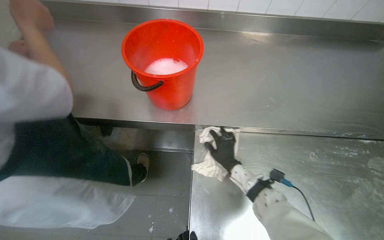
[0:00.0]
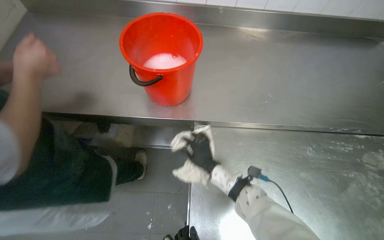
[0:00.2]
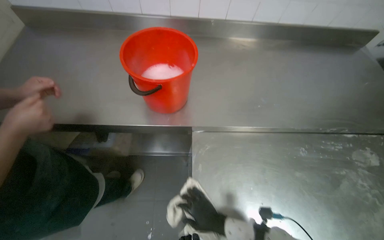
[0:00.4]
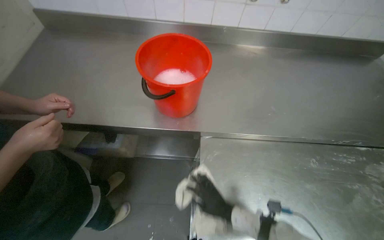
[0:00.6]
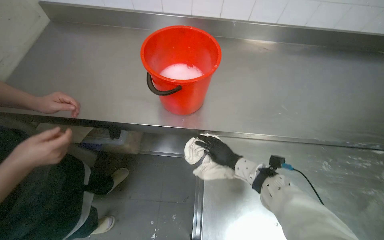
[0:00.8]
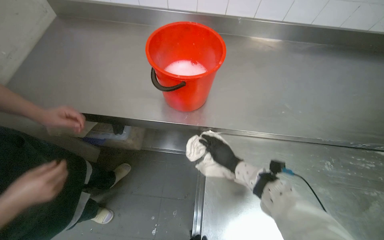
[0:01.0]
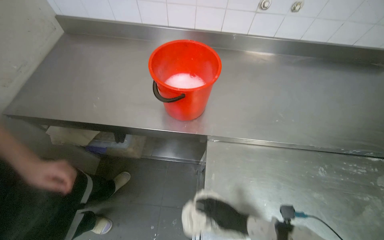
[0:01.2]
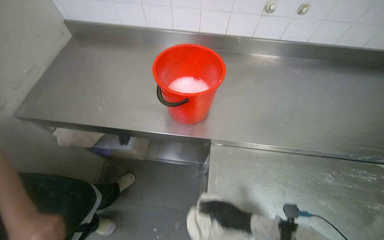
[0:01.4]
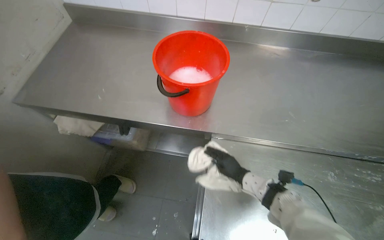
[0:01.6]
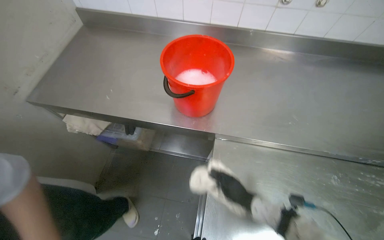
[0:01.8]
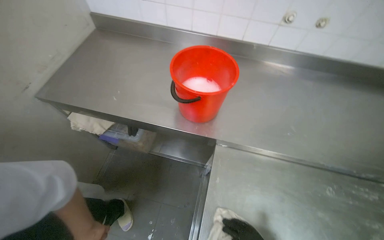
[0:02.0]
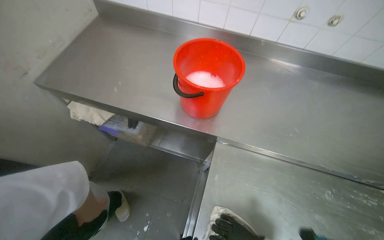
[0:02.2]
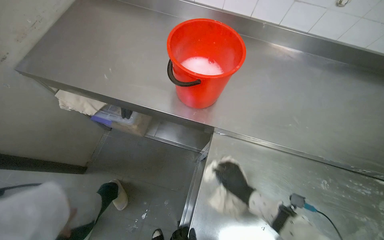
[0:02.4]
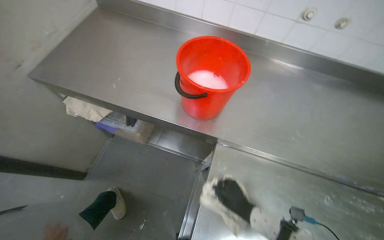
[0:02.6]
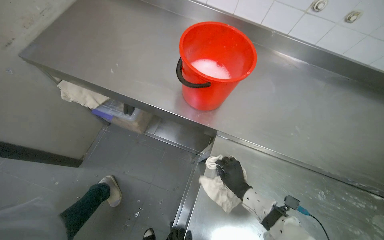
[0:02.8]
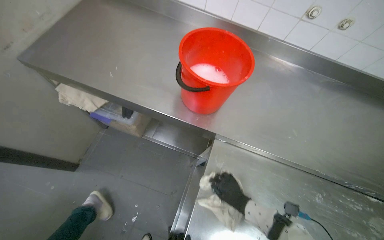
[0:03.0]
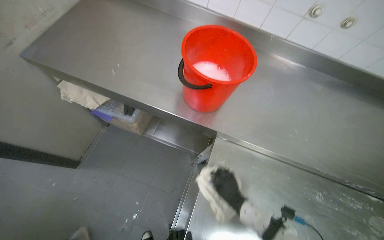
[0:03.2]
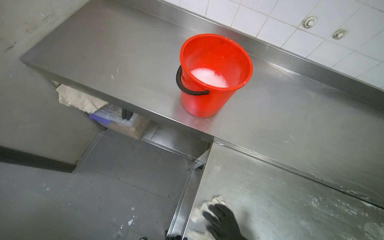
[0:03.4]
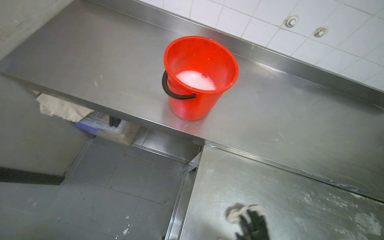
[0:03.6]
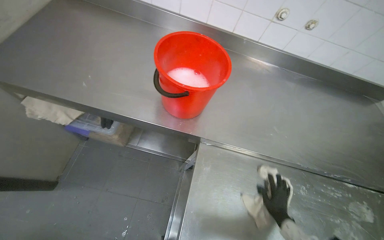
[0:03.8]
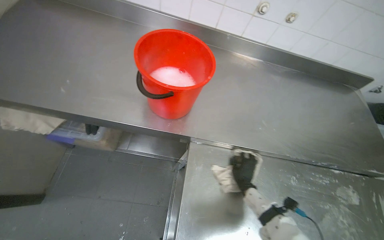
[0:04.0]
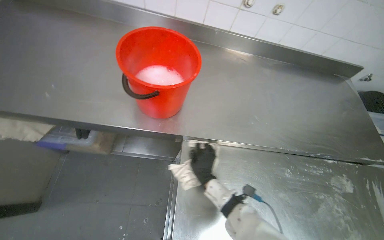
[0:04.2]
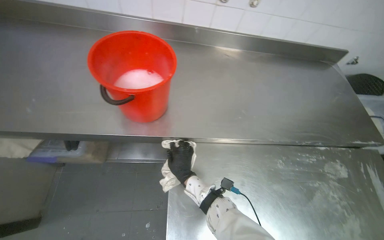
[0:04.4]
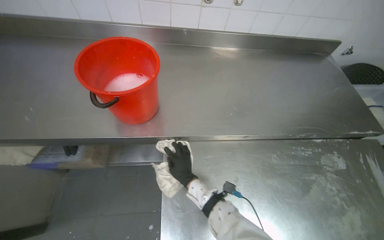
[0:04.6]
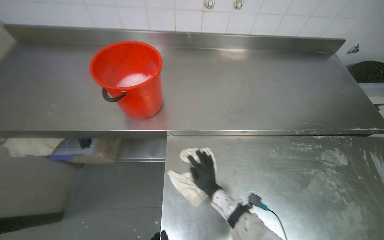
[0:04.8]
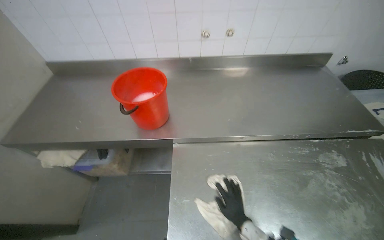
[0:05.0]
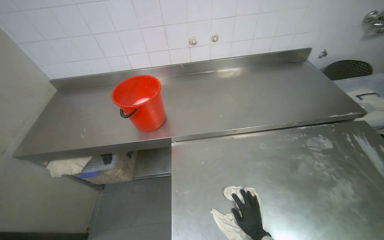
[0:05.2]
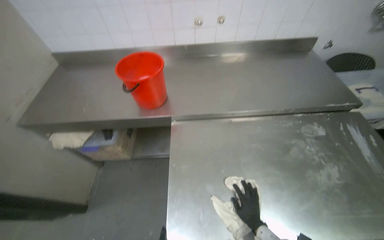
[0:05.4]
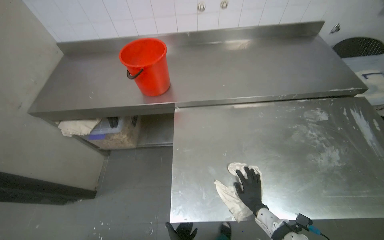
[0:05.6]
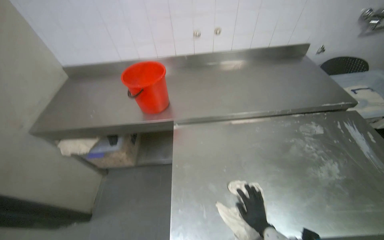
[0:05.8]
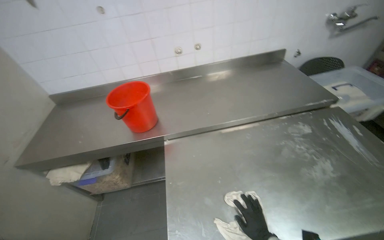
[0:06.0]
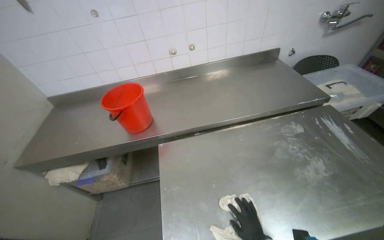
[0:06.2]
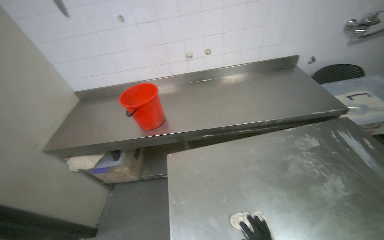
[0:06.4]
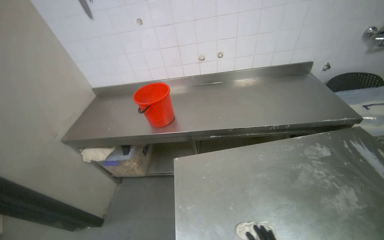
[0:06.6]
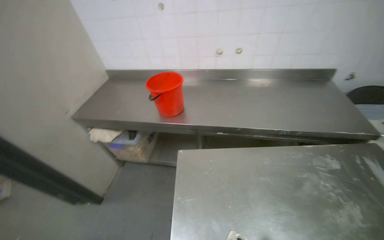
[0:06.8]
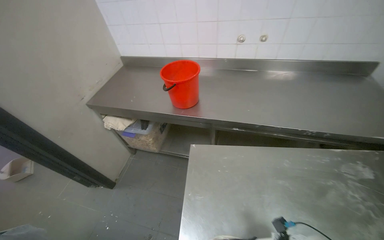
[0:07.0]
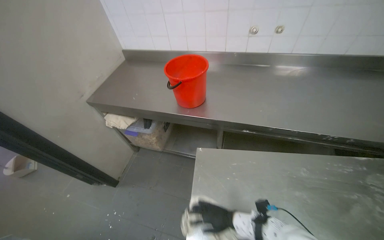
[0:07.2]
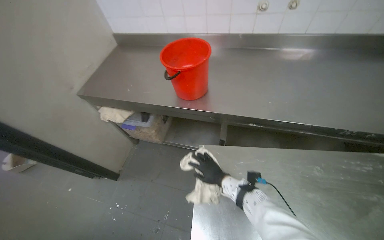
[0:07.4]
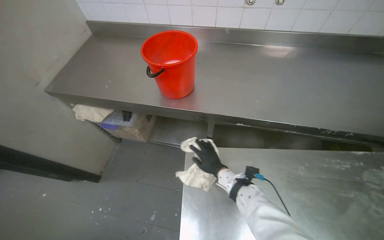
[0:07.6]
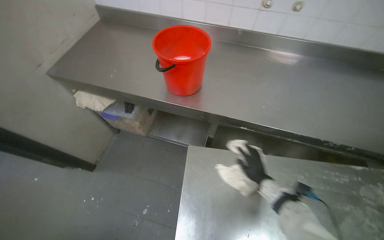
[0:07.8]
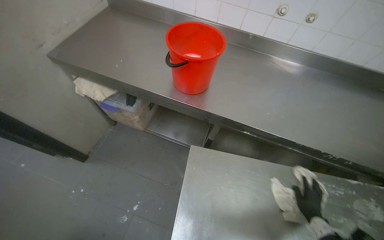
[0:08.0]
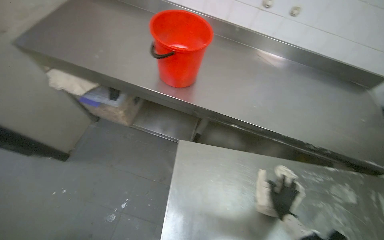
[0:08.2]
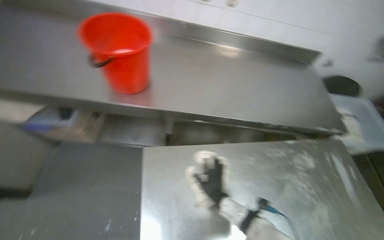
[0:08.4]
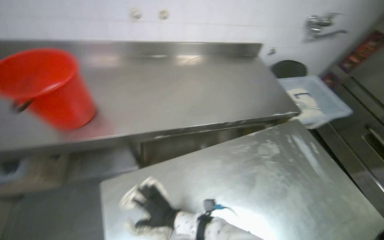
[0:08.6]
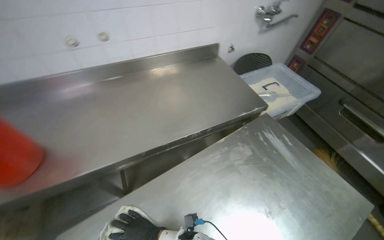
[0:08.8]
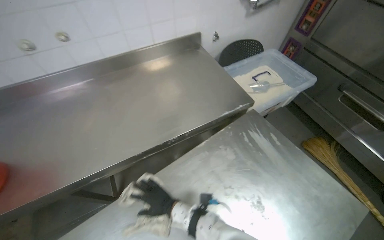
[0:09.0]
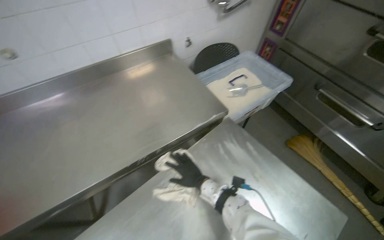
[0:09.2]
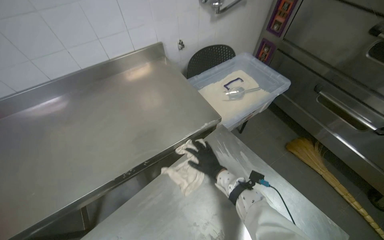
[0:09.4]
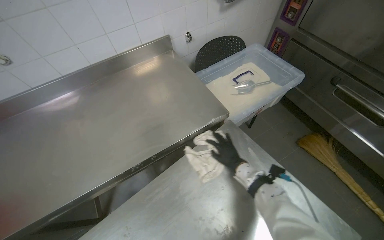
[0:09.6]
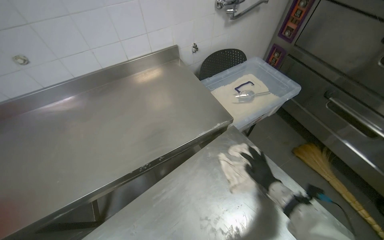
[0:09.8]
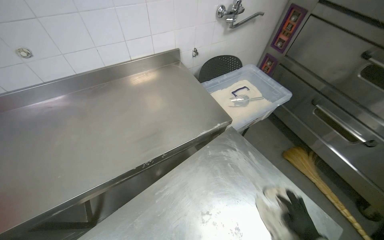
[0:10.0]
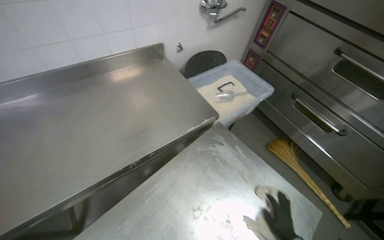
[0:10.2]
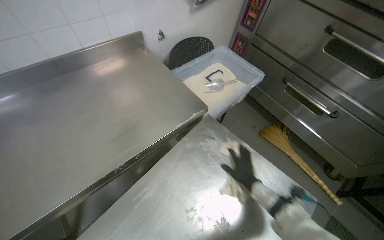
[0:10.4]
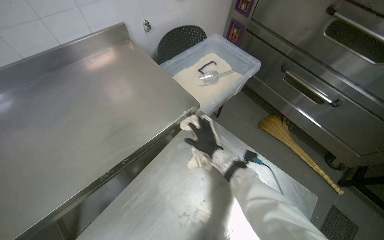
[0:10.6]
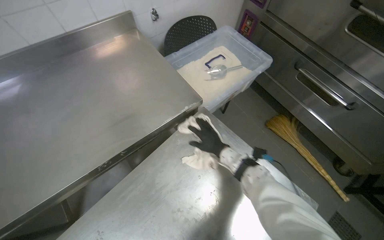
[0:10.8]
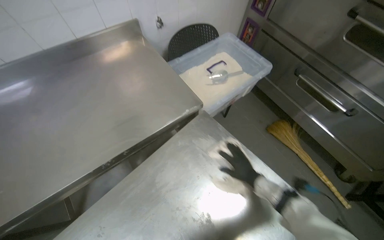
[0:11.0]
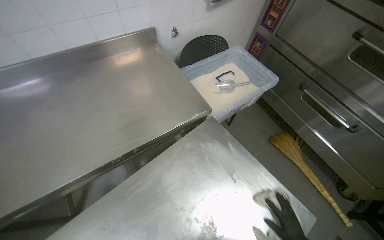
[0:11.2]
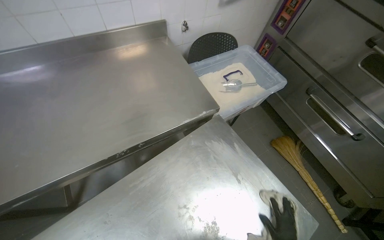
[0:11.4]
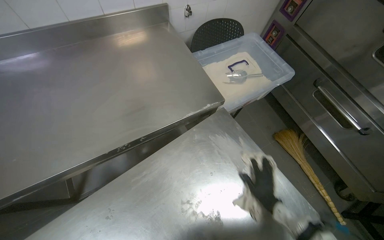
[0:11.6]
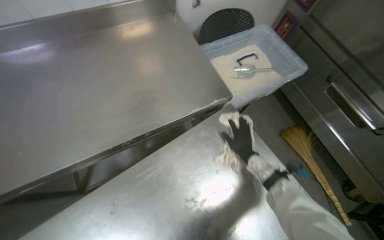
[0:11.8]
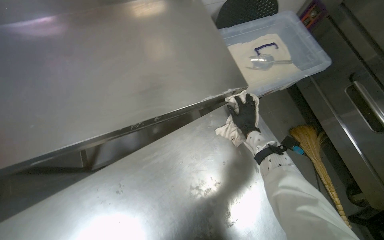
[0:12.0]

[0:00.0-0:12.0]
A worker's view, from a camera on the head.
Job: wiping surfaces.
The whole recording: Wiping kitchen countertop. The worker wipes a stainless steel kitchen countertop with a cloth.
0:00.0 to 0:01.6: The right hand swings up and down the picture, about 20 cm each way, with 3 reversals.
0:04.4 to 0:06.0: The camera travels about 40 cm. The view tilts approximately 15 degrees upward.
0:06.0 to 0:07.6: The wearer's head swings approximately 20 degrees to the left. The view tilts roughly 15 degrees downward.
0:07.6 to 0:09.0: The camera is carried approximately 50 cm. The wearer looks approximately 40 degrees further to the right.
0:09.0 to 0:10.4: The right hand heads to the right, covering roughly 40 cm.

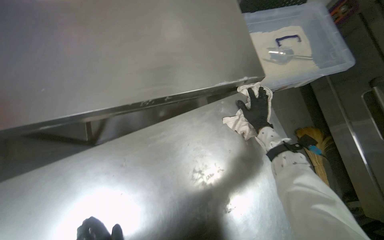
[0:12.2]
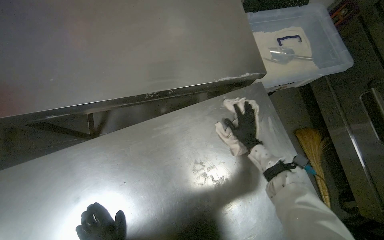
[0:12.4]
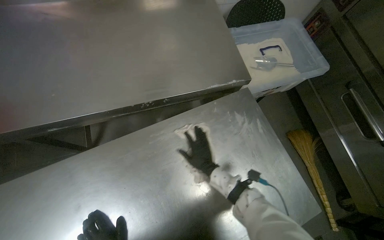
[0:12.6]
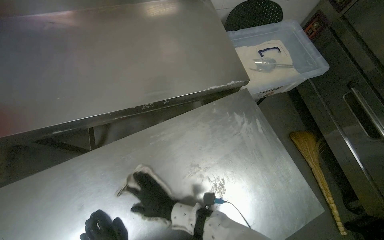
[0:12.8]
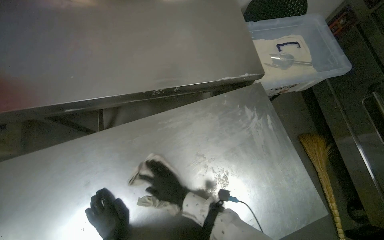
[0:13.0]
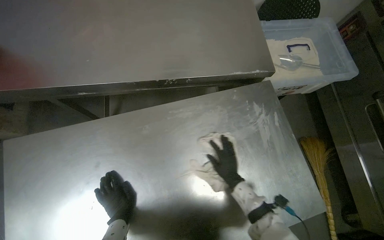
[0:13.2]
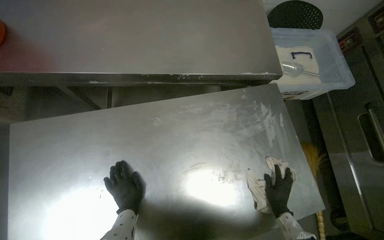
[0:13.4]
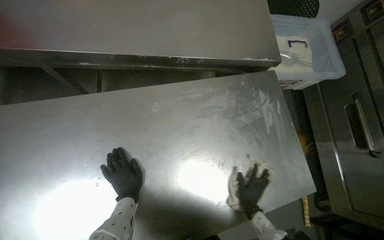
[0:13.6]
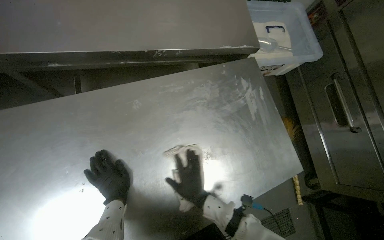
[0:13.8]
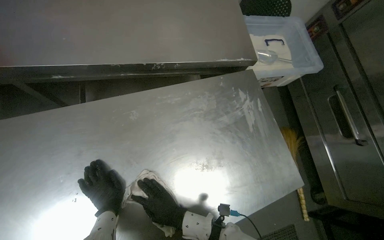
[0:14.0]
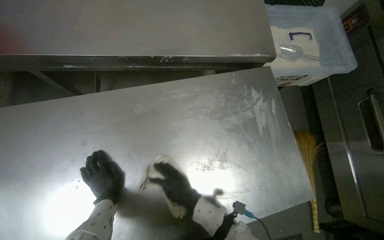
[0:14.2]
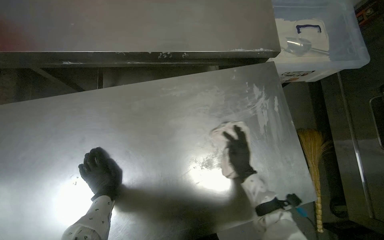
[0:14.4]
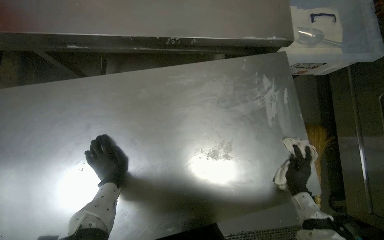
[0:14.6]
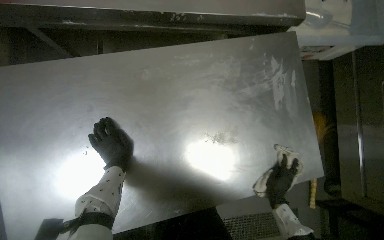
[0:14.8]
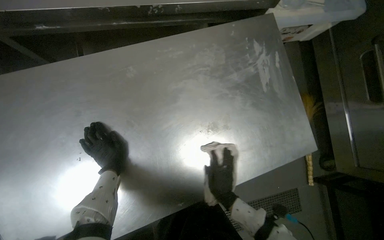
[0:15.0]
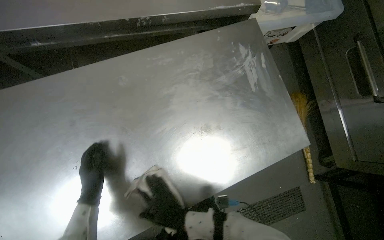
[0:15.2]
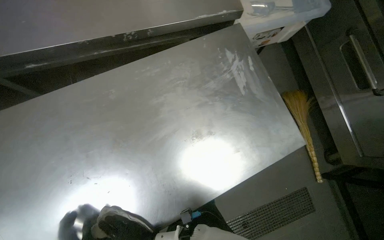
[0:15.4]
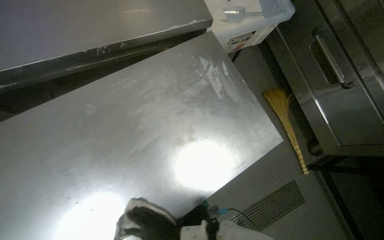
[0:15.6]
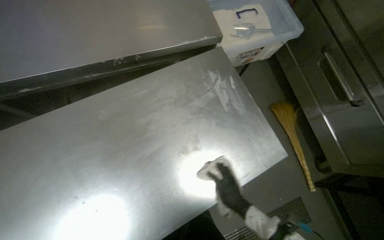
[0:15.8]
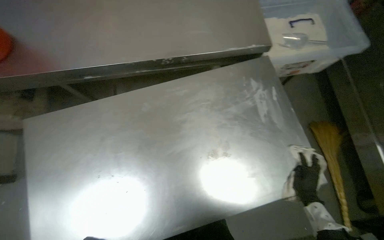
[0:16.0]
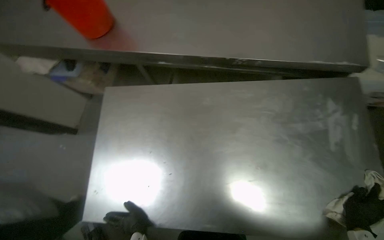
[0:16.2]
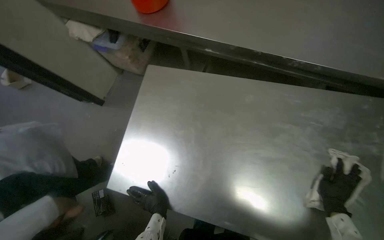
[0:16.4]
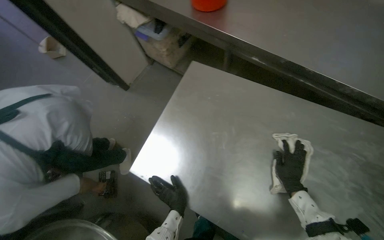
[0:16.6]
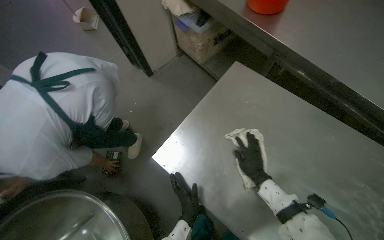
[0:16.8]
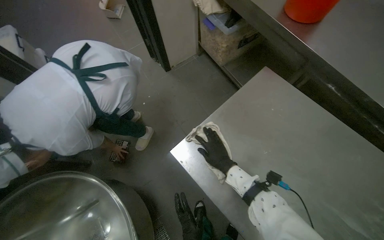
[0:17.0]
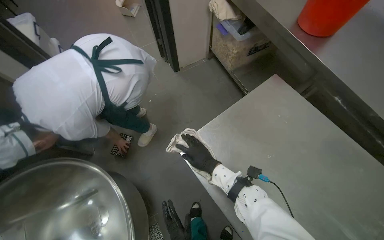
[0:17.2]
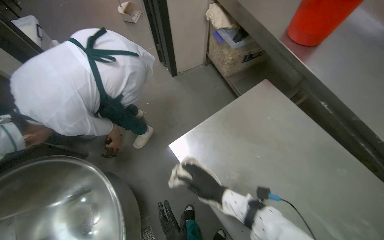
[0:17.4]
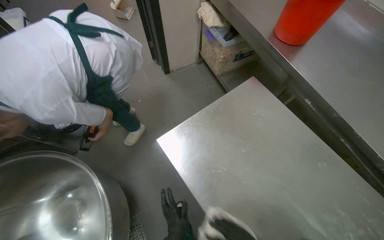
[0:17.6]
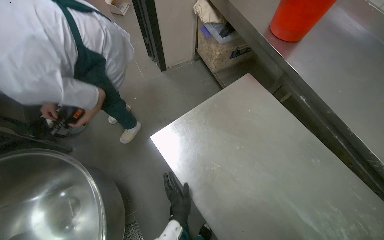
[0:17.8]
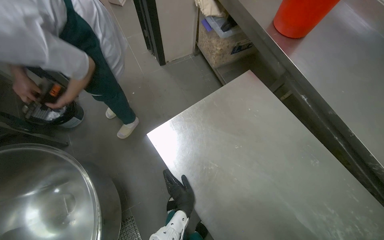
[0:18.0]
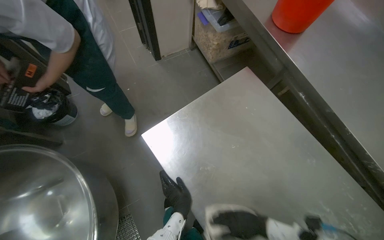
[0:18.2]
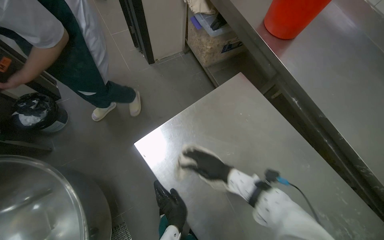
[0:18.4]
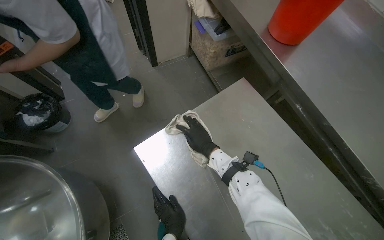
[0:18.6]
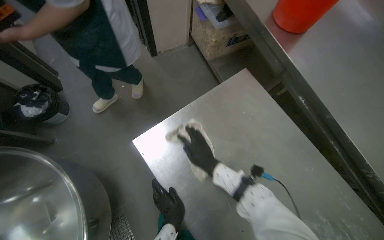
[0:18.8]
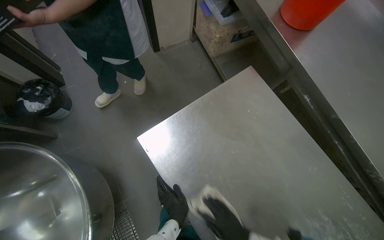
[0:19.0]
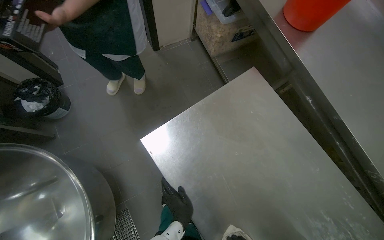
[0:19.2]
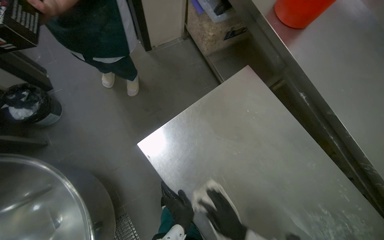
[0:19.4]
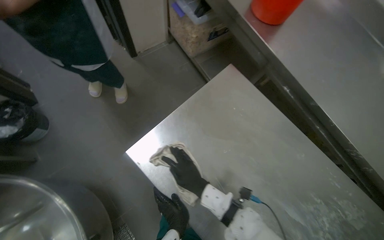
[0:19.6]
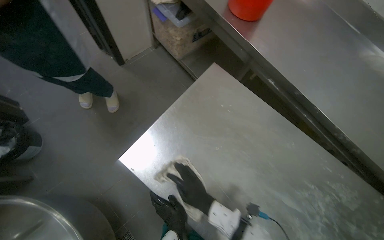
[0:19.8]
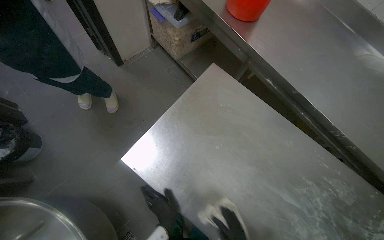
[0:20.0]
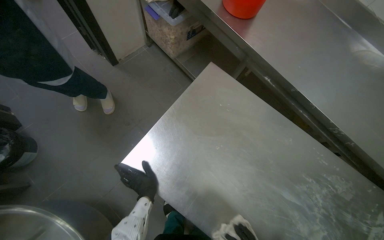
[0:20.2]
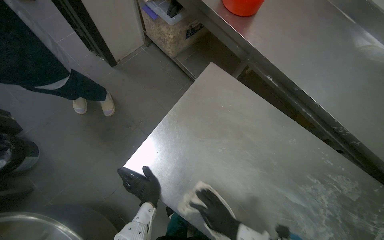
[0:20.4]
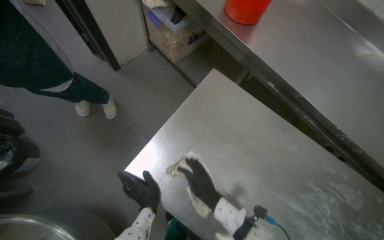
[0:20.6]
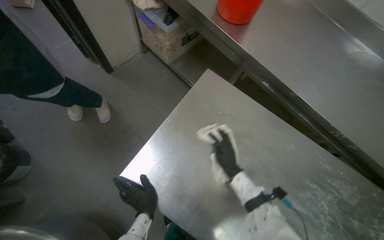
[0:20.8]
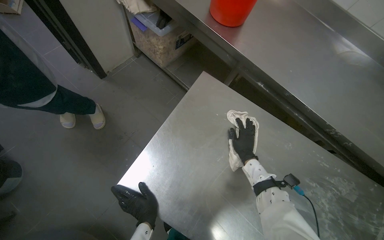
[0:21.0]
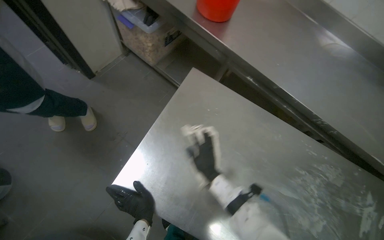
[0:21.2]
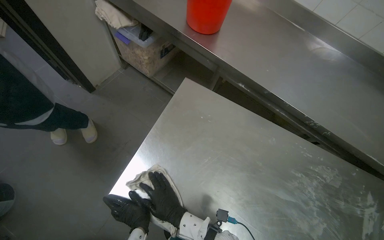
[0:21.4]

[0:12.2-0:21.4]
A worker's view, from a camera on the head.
Job: wiping surfaces.
The whole recording: Wiping kitchen countertop. The worker wipes a stainless steel kitchen countertop with a cloth.
0:12.2 to 0:13.8: The right hand moves left and right over approximately 40 cm, changing direction 2 times.
0:13.8 to 0:15.2: The right hand travels to the right and back again, about 40 cm each way.
0:15.2 to 0:16.8: The head rotates approximately 60 degrees to the left.
0:19.8 to 0:21.4: The left hand travels to the left by some 10 cm.
